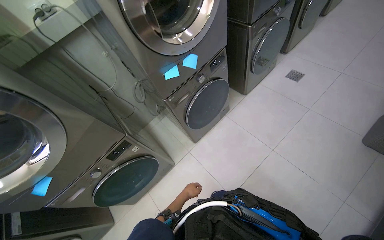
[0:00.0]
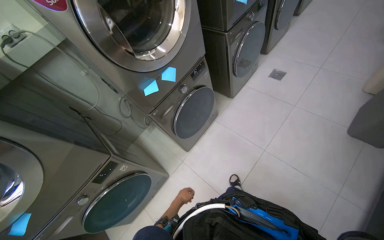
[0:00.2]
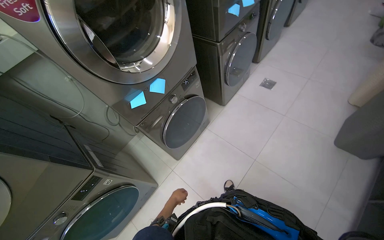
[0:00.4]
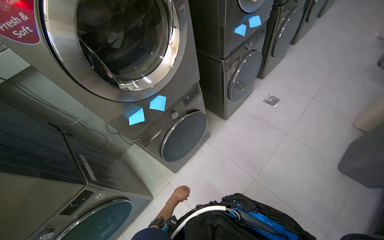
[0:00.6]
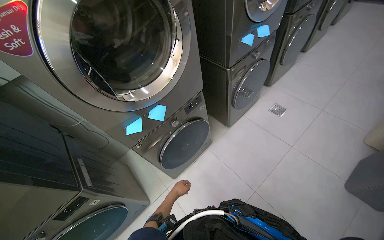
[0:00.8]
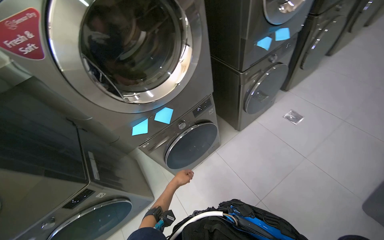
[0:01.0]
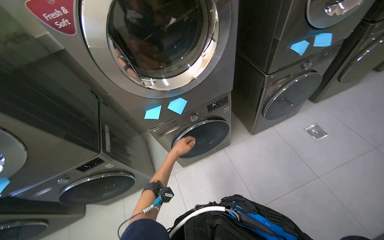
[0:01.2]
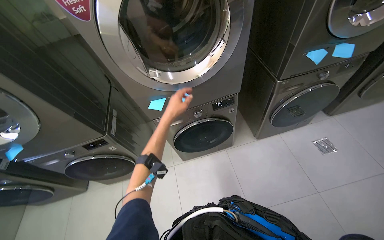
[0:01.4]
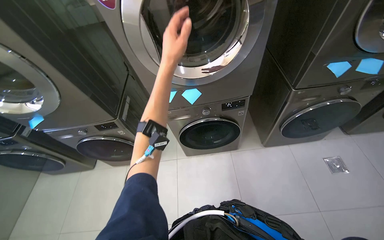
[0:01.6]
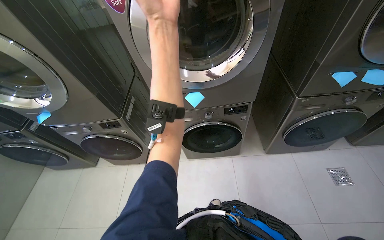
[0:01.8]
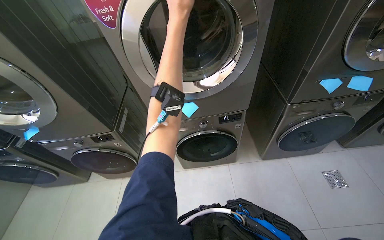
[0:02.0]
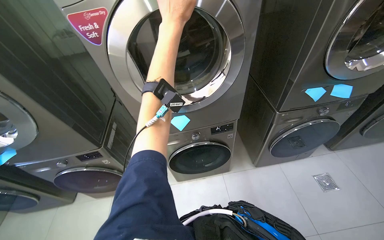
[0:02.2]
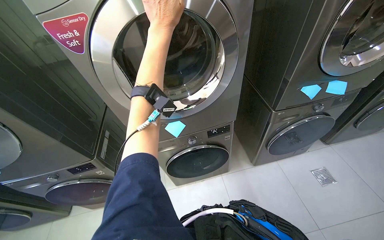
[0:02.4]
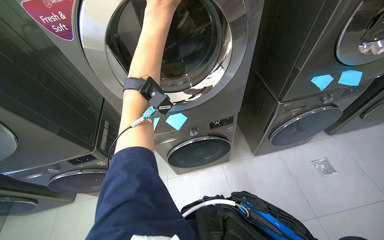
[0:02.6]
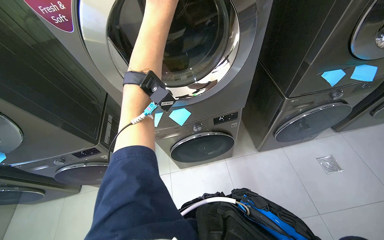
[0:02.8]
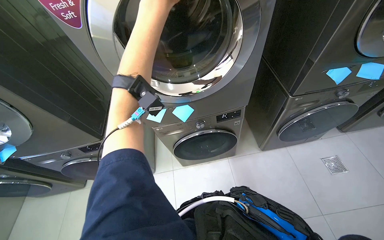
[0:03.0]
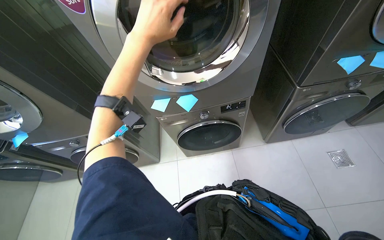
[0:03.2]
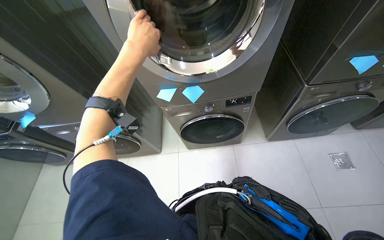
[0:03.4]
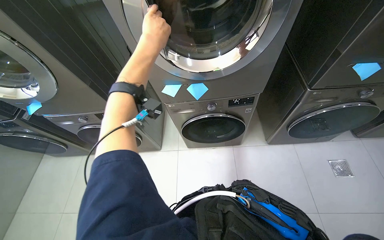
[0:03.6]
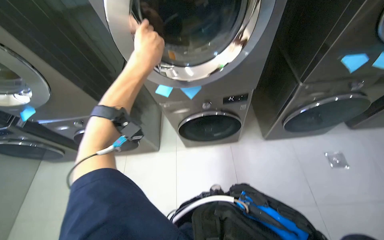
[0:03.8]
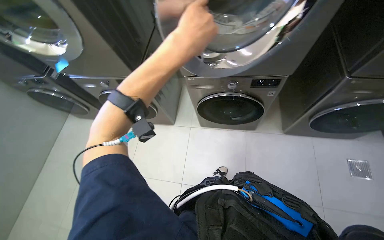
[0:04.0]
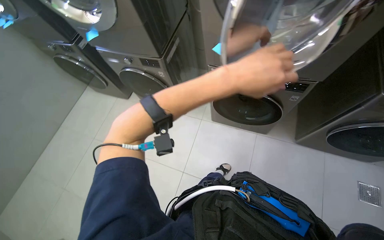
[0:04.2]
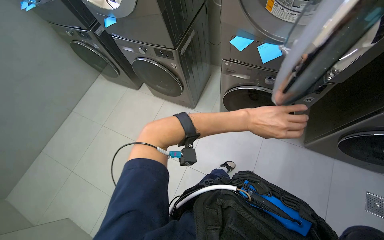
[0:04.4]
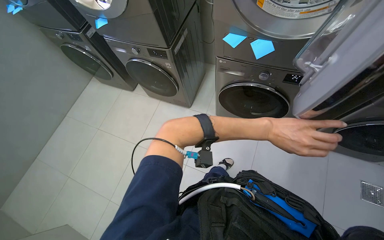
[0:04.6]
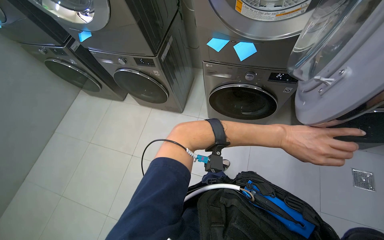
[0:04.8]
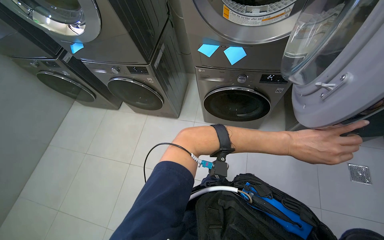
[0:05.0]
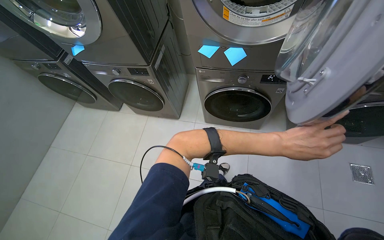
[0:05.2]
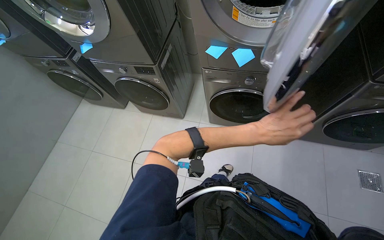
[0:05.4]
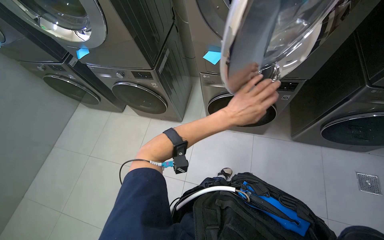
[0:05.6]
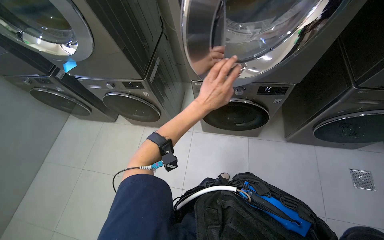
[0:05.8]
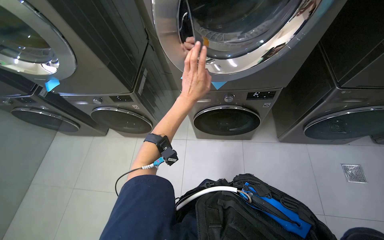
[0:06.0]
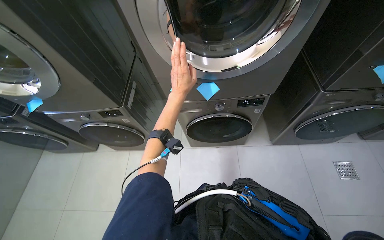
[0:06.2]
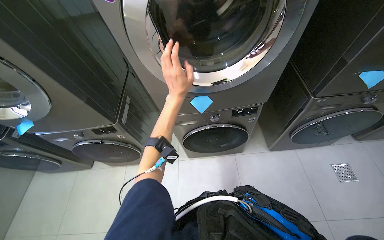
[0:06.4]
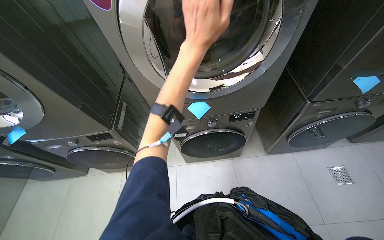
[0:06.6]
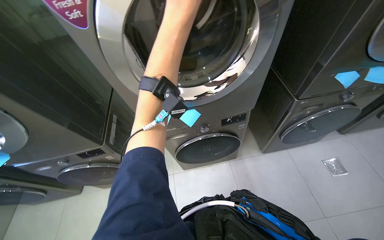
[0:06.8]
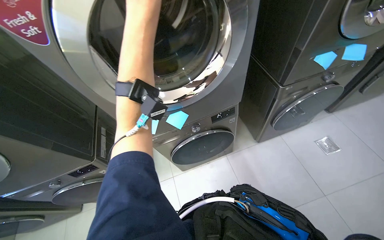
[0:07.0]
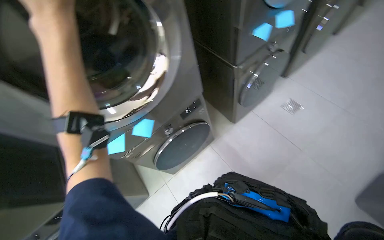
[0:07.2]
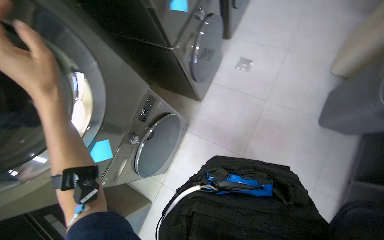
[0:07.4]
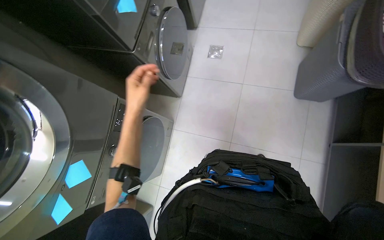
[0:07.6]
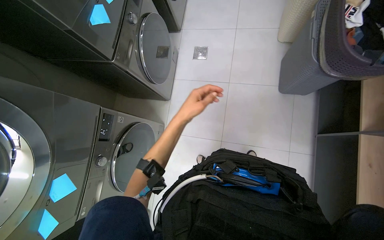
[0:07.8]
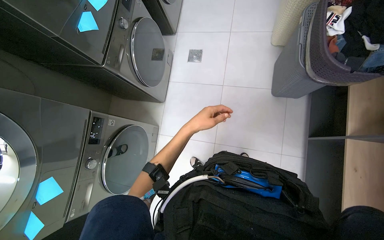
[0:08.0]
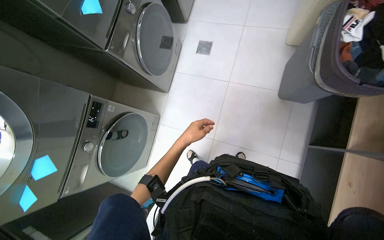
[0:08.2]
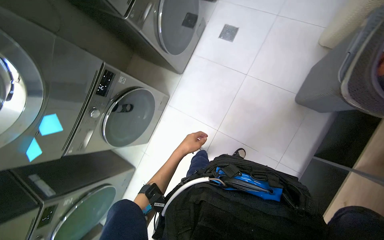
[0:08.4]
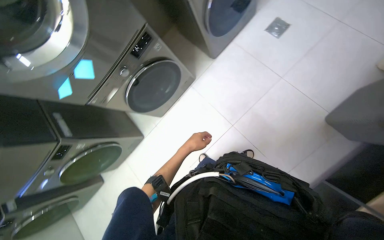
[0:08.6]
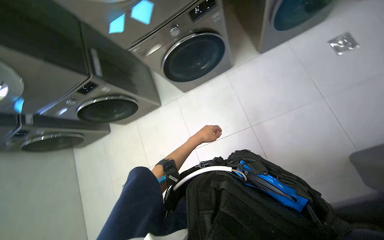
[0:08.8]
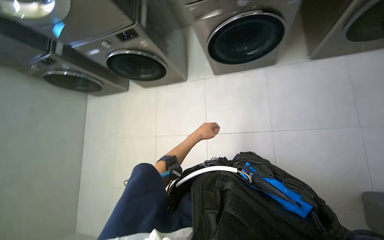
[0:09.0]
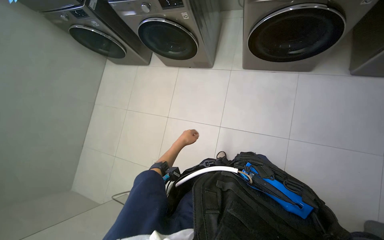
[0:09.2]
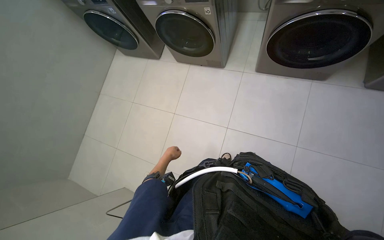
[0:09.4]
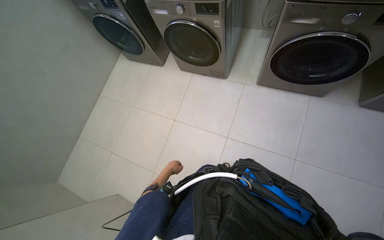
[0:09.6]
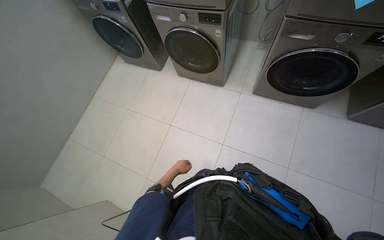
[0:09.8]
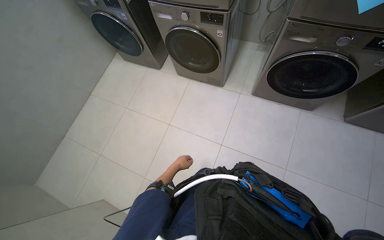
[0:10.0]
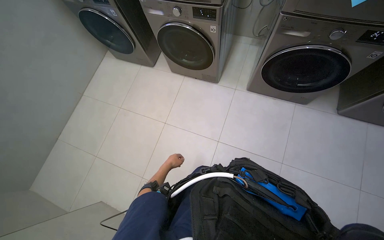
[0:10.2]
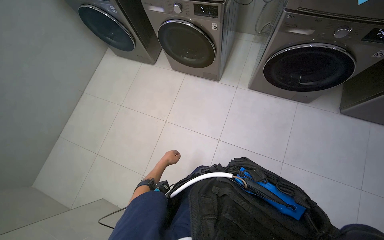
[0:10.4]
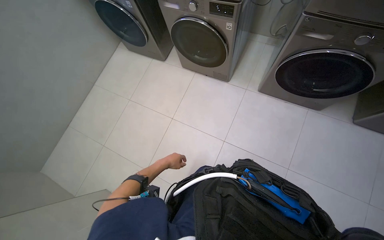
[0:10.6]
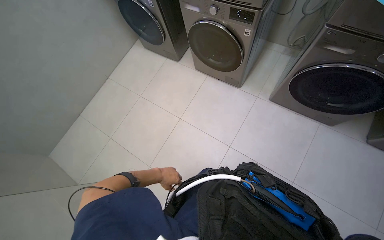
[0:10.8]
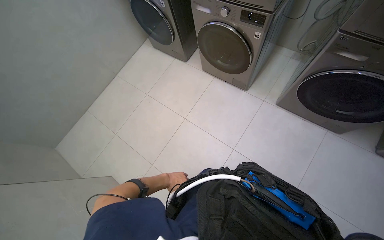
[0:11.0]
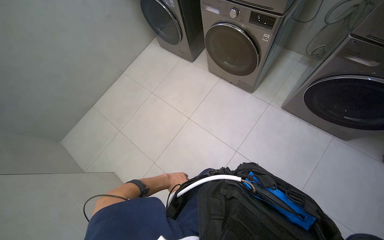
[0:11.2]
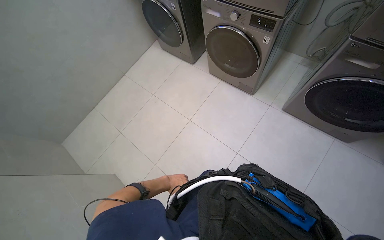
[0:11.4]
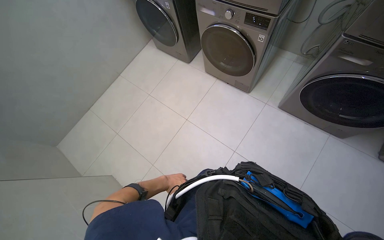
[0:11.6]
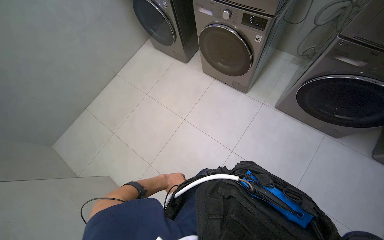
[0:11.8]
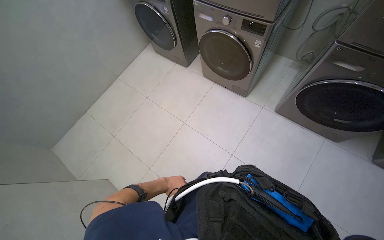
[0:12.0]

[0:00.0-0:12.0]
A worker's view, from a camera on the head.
Job: managing laundry.
The whole recording: Unloading laundry from dryer. The worker pulls white laundry and sticky notes from the dryer and places them into a laundry basket.
0:00.0 to 0:01.6: The camera is carried roughly 40 cm. The head rotates some 35 degrees to the left.
0:01.6 to 0:03.0: The left hand shifts some 20 cm up the picture.
0:03.0 to 0:04.4: The wearer looks about 35 degrees further to the left. The view tips downward by about 15 degrees.
0:04.4 to 0:06.0: The left hand travels up the picture by some 20 cm.
0:06.0 to 0:07.6: The head rotates some 85 degrees to the right.
0:07.6 to 0:09.0: The head rotates about 75 degrees to the left. The wearer looks approximately 20 degrees further downward.
0:09.0 to 0:10.4: Everything in view rotates some 25 degrees clockwise.

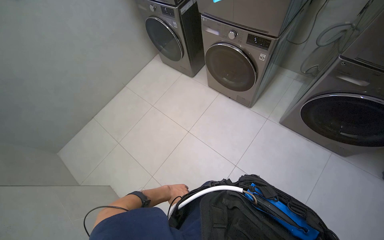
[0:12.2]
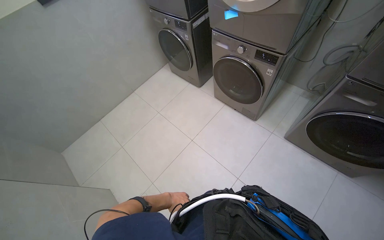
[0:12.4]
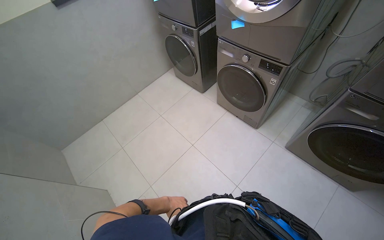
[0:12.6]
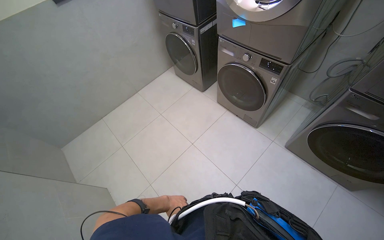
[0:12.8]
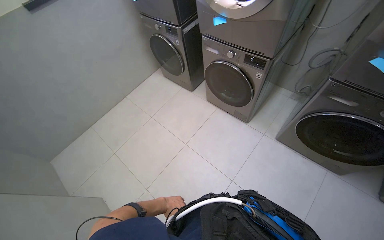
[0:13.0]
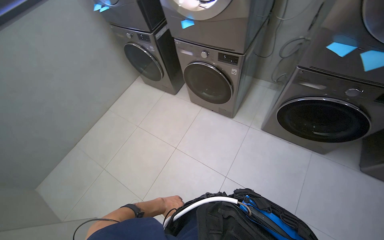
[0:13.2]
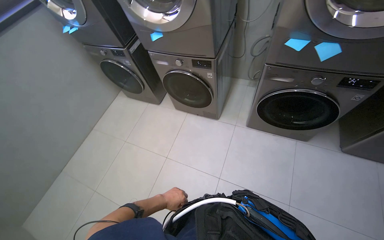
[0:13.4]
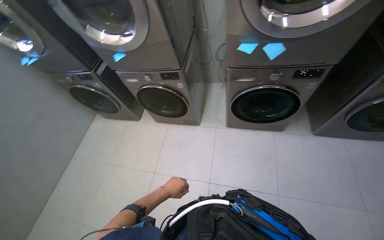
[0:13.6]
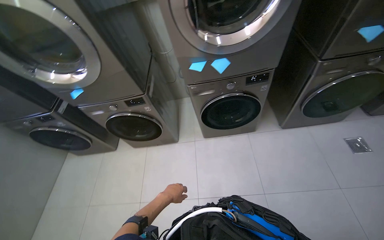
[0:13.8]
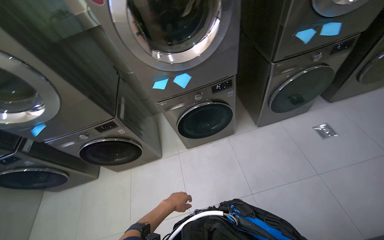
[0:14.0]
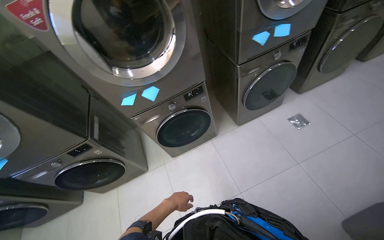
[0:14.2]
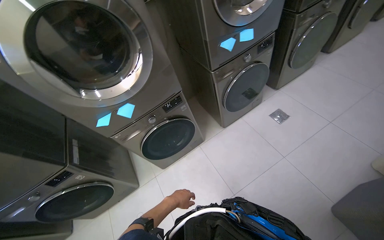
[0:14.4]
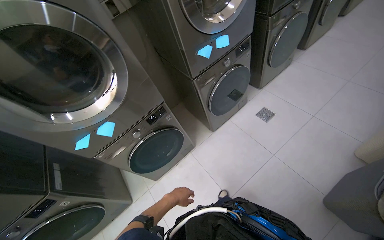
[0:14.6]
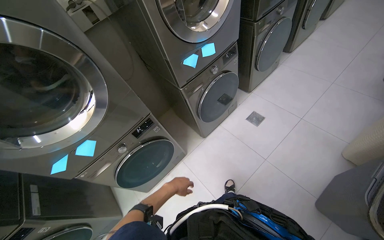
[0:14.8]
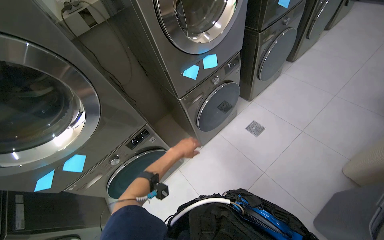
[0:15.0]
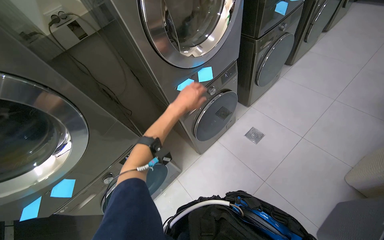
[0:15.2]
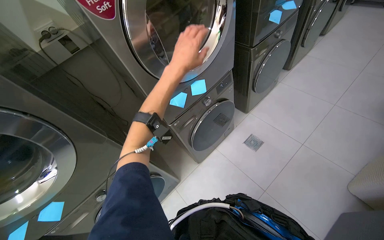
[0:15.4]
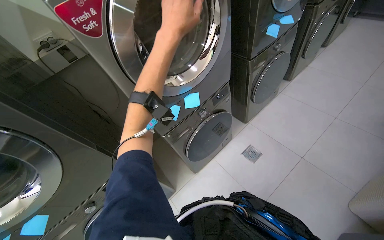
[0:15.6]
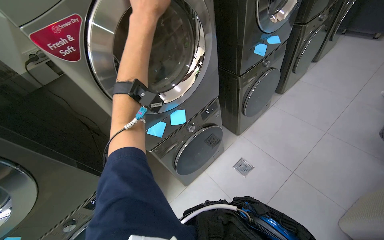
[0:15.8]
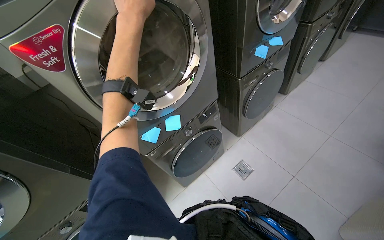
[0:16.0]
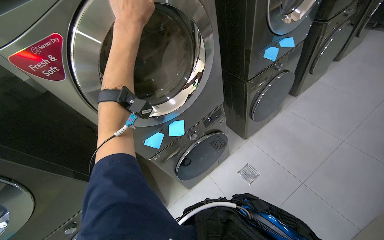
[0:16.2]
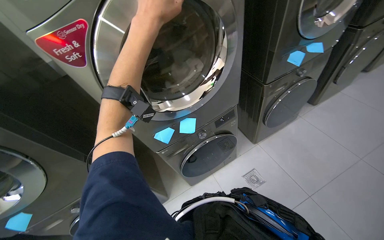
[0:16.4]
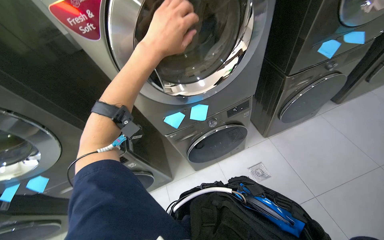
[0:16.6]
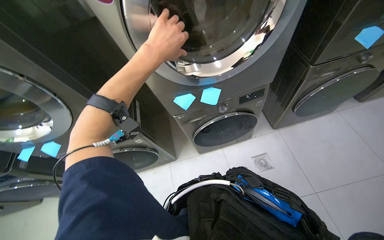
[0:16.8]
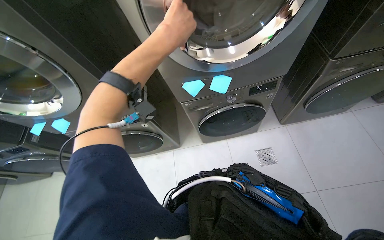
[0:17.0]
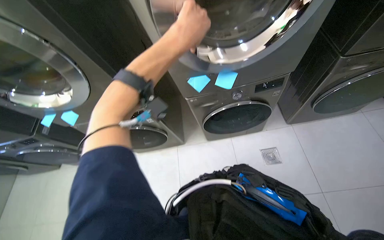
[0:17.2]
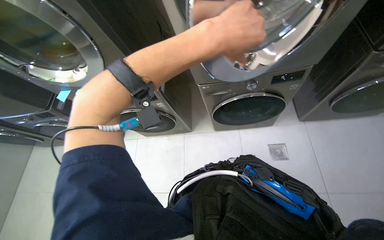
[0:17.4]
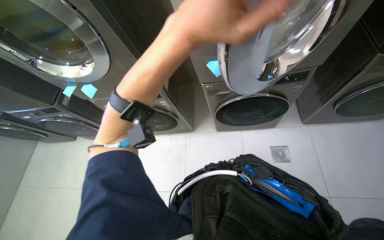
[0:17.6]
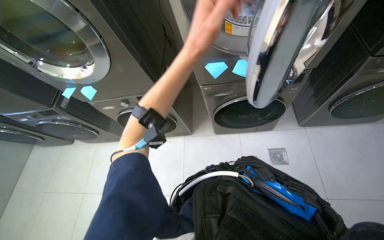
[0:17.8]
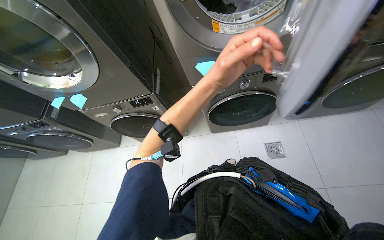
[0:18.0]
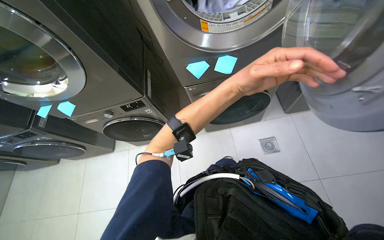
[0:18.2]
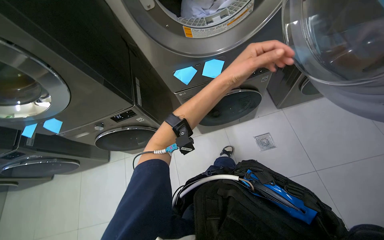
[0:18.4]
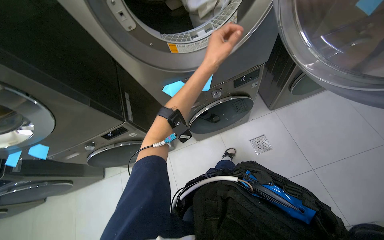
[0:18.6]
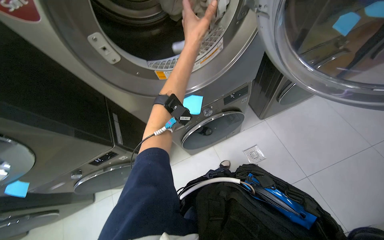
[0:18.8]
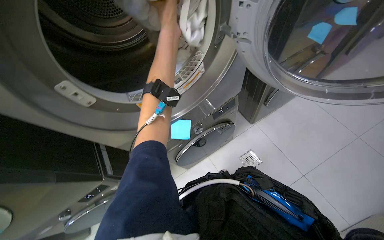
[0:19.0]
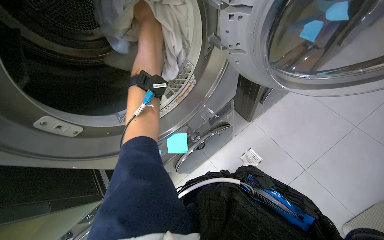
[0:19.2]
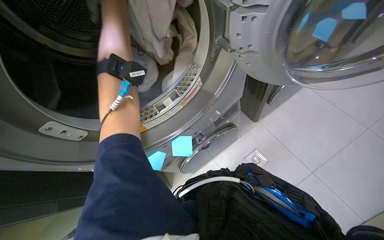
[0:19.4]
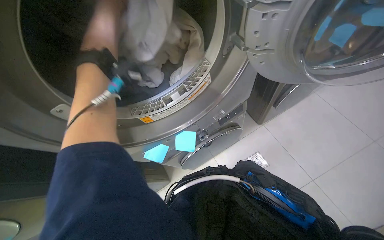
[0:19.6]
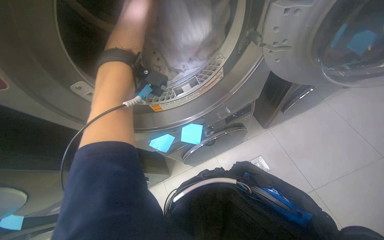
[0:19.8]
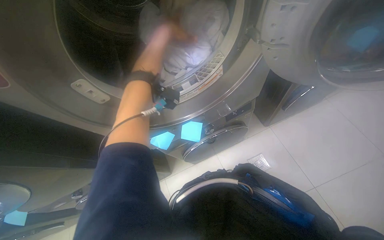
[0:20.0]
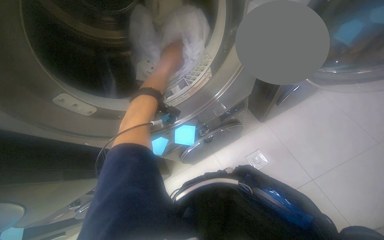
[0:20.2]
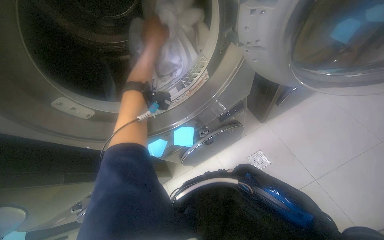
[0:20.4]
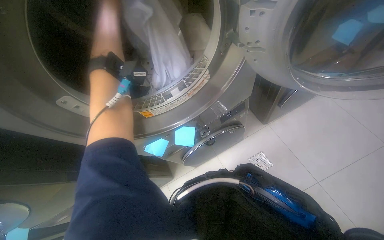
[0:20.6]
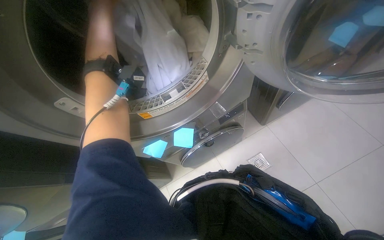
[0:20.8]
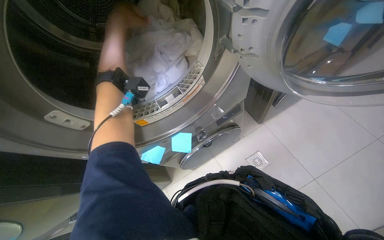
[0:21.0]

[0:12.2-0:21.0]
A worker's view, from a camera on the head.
Job: managing laundry.
The whole recording: Unloading laundry from dryer. The worker pulls white laundry and sticky notes from the dryer and places them into a laundry basket.
0:12.2 to 0:13.6: The wearer's head swings roughly 30 degrees to the right.
0:13.6 to 0:15.2: The wearer moves roughly 70 cm. The head rotates about 50 degrees to the right. The camera pitches upward, by approximately 15 degrees.
0:15.2 to 0:16.6: The head rotates roughly 20 degrees to the left. The left hand heads up the picture, covering roughly 30 cm.
0:16.6 to 0:18.0: The view tips downward by approximately 15 degrees. The left hand shifts approximately 10 cm farther from the camera.
0:18.0 to 0:19.6: The head turns to the right by roughly 25 degrees. The left hand moves up the picture, roughly 50 cm.
0:19.6 to 0:21.0: The left hand goes left and right, about 20 cm each way, reversing 2 times.
